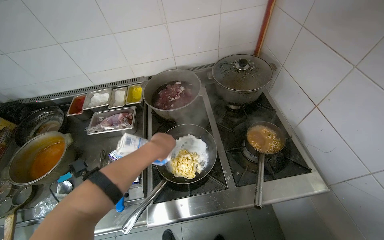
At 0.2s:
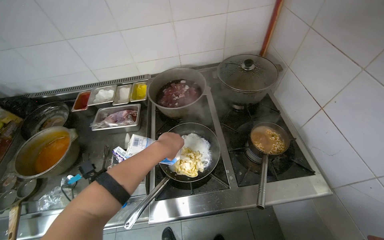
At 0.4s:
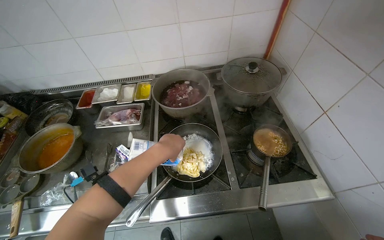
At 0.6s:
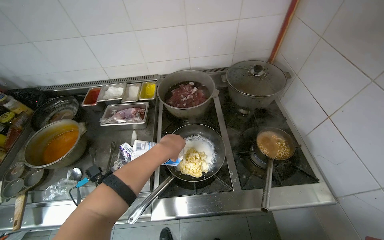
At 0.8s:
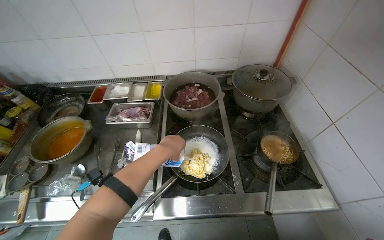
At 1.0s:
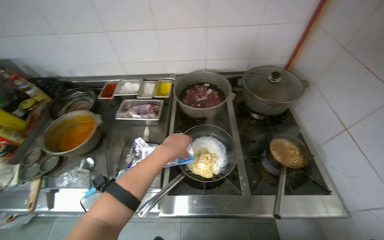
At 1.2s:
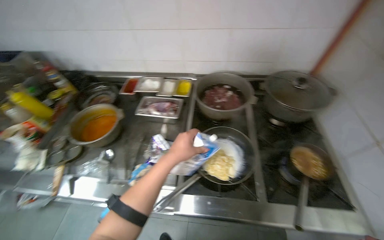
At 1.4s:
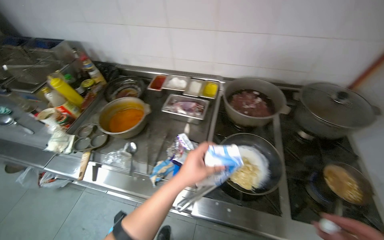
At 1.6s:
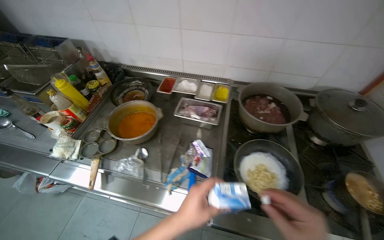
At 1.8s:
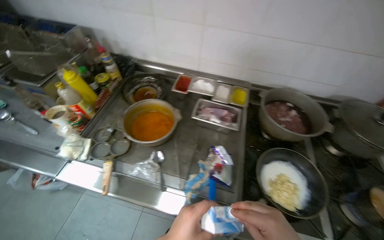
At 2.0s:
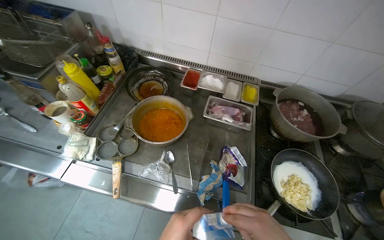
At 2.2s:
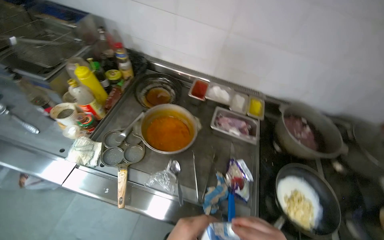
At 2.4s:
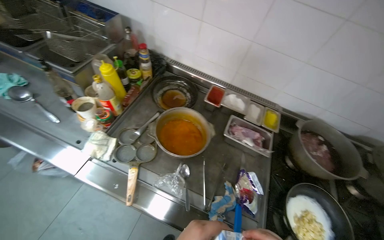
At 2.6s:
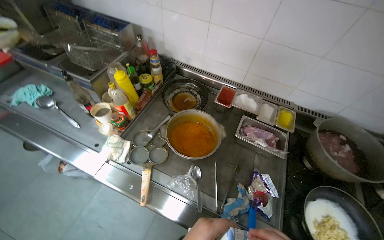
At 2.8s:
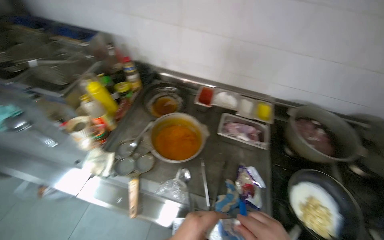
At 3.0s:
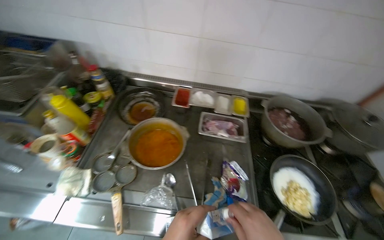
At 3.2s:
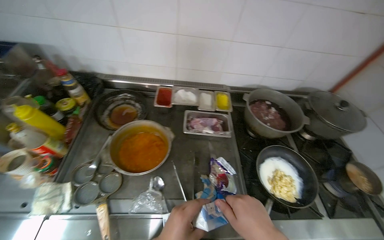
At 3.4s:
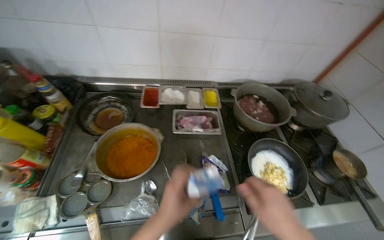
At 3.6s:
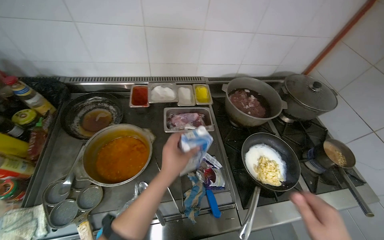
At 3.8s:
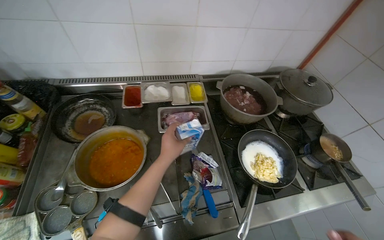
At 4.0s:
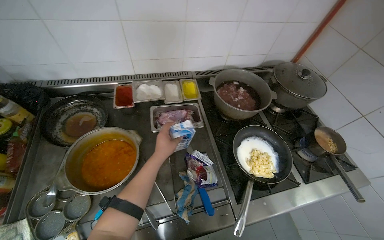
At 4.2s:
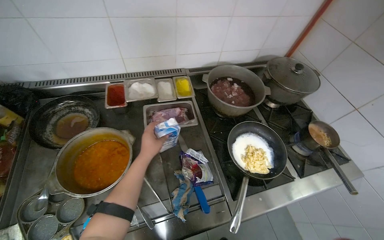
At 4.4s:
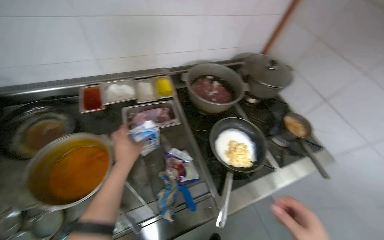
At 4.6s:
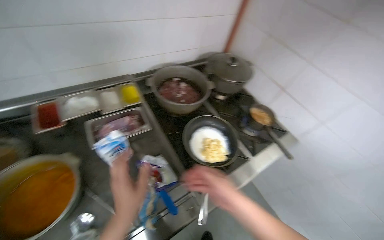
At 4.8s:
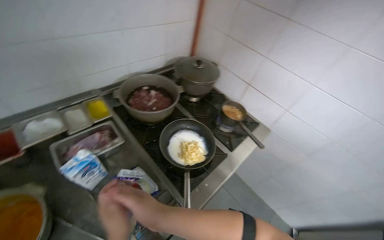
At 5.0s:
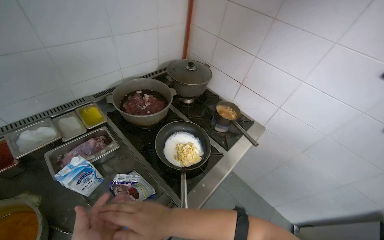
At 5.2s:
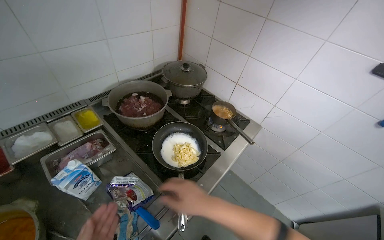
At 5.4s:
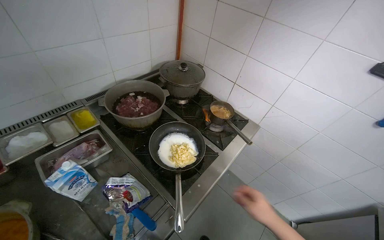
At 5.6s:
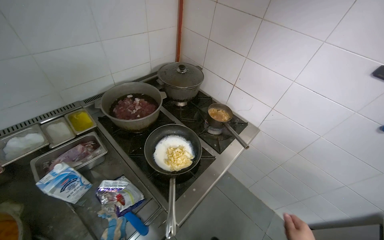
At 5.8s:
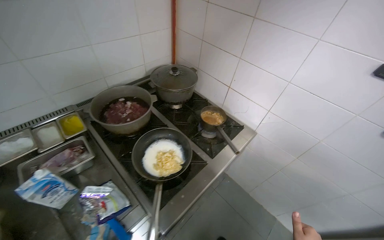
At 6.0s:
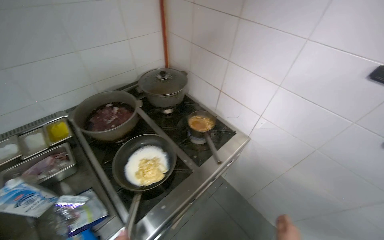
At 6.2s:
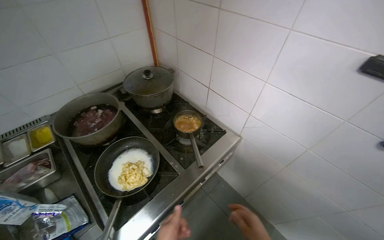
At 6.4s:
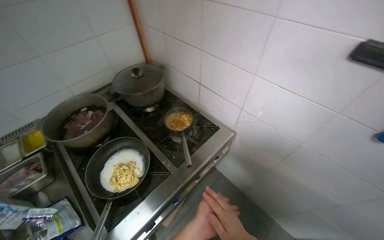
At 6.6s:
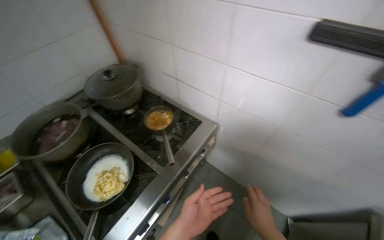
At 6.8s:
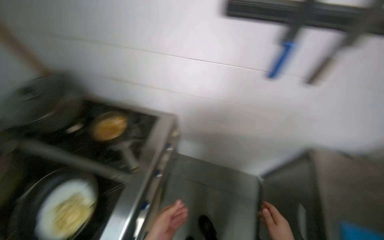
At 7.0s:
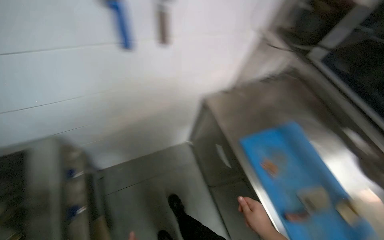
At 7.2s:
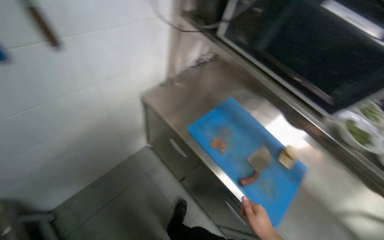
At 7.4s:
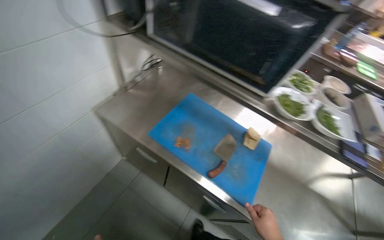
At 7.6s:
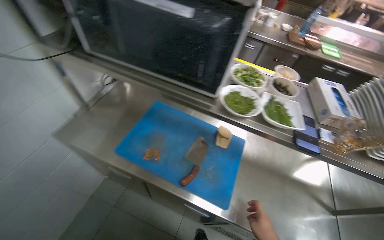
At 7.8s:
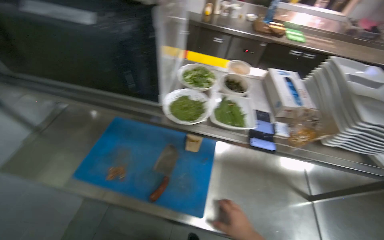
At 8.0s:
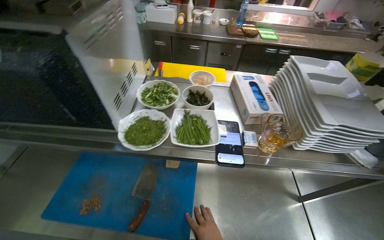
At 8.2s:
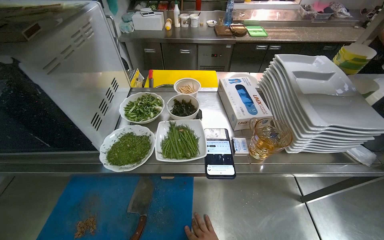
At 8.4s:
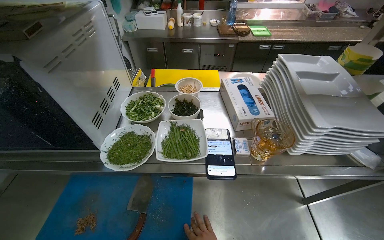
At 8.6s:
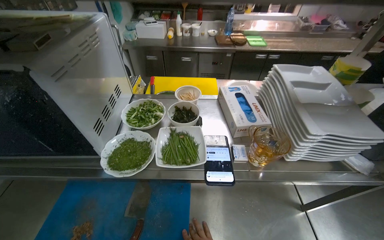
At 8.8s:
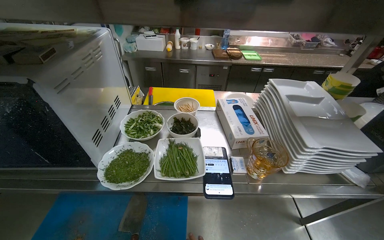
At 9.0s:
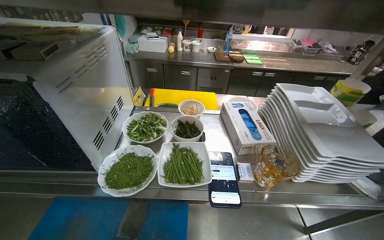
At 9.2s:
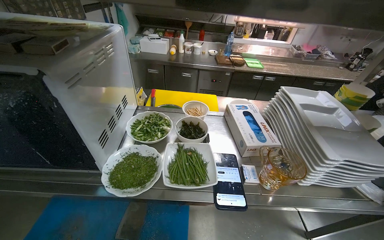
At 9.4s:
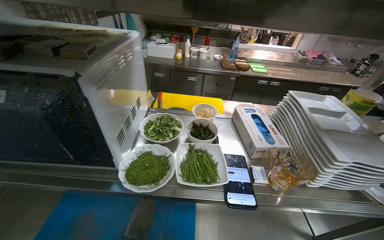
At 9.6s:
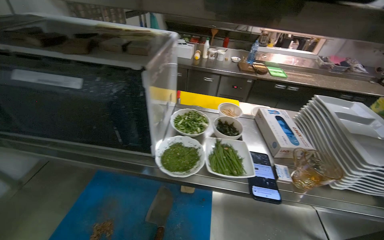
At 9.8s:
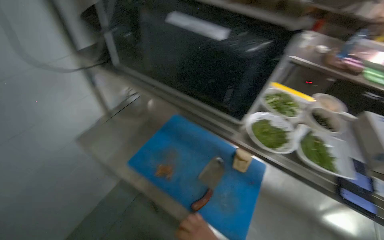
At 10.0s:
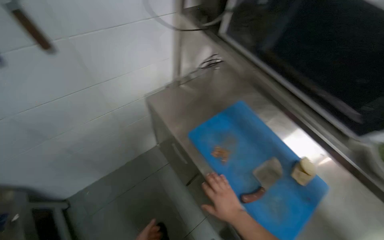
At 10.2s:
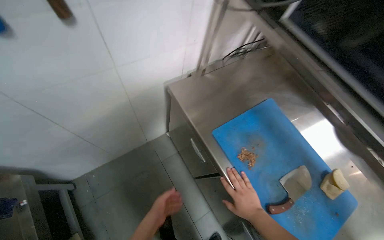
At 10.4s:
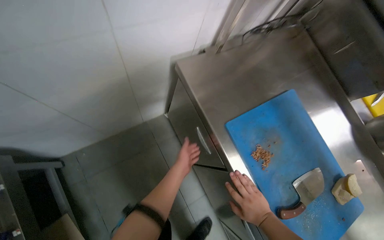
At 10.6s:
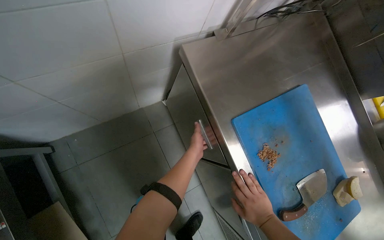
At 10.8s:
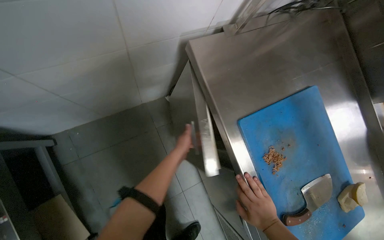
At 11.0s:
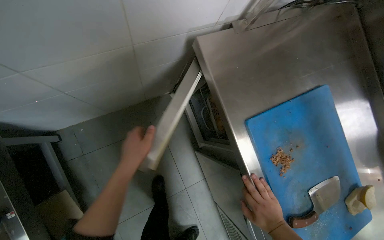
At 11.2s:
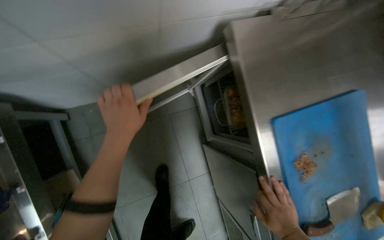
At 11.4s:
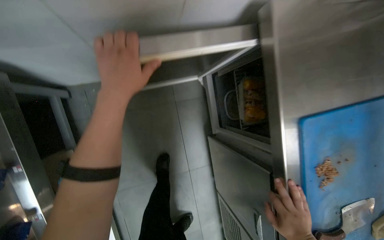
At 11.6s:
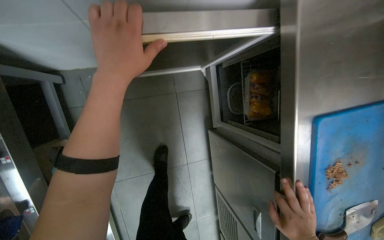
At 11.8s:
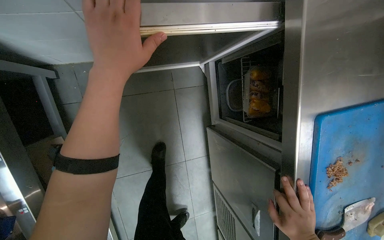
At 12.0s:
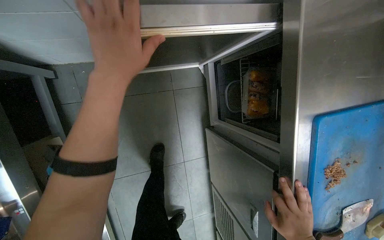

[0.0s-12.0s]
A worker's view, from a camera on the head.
Job: cooking food.
The whole recording: Cooking ingredients in pan. The worker retrieves ingredients, adds them to a frying pan on the stove, and stirs them while cooking.
0.0s to 1.6s: The left hand travels down the picture and nearer to the camera by about 20 cm.
3.0s to 4.4s: The wearer's head swings roughly 25 degrees to the right.
4.4s to 6.0s: The head travels some 40 cm.
6.0s to 7.6s: The camera travels roughly 60 cm. The wearer's head swings some 115 degrees to the right. The camera pitches downward, by roughly 15 degrees.
9.0s to 10.4s: The camera travels about 70 cm. The head rotates roughly 60 degrees to the left. The view tilts roughly 25 degrees downward.
10.4s to 12.0s: The wearer looks some 20 degrees further downward.

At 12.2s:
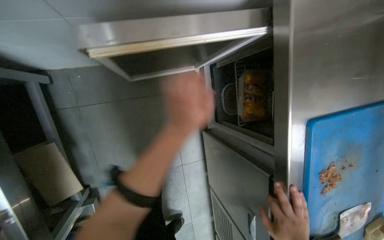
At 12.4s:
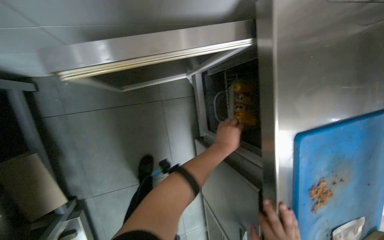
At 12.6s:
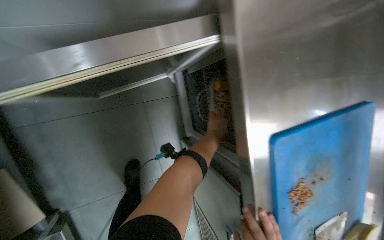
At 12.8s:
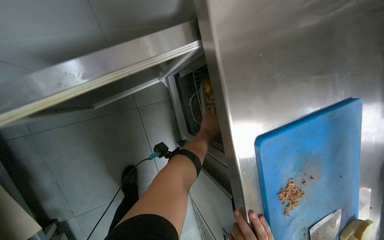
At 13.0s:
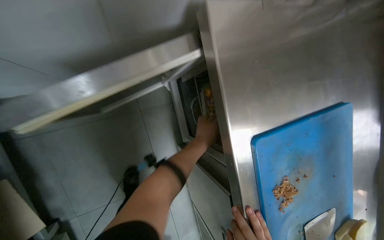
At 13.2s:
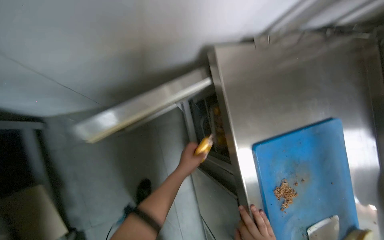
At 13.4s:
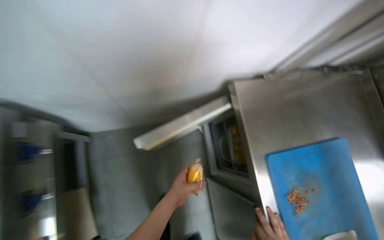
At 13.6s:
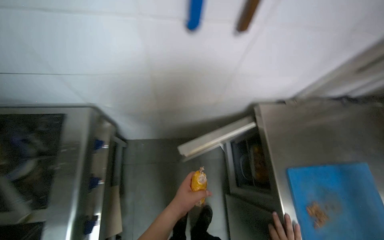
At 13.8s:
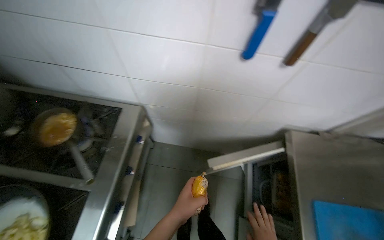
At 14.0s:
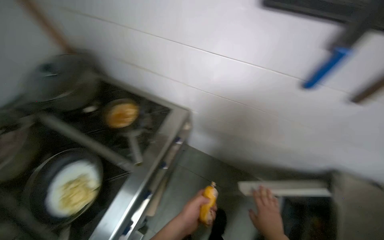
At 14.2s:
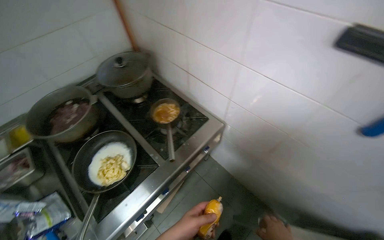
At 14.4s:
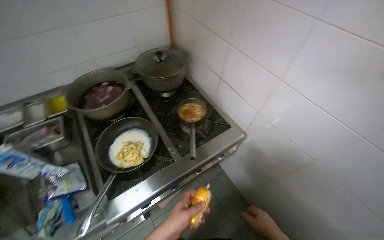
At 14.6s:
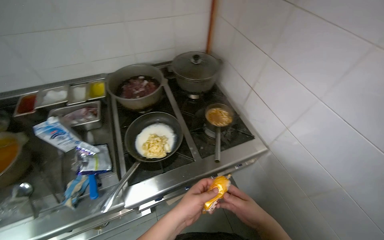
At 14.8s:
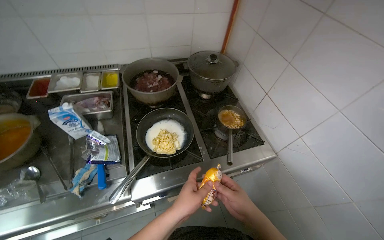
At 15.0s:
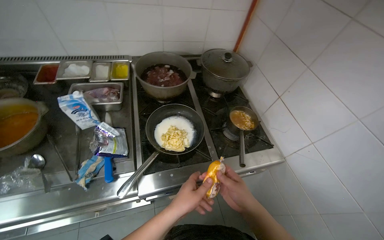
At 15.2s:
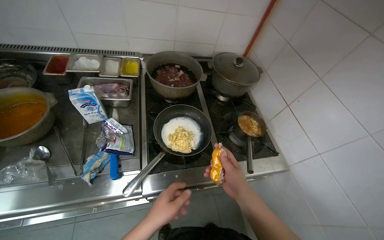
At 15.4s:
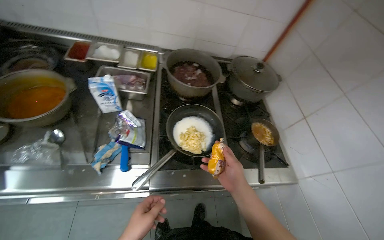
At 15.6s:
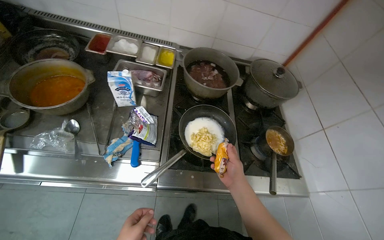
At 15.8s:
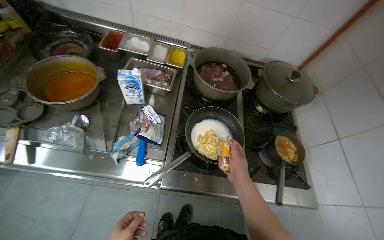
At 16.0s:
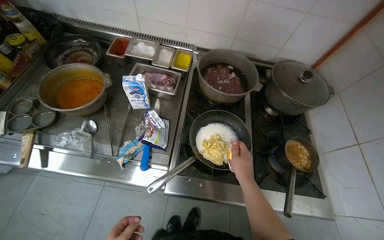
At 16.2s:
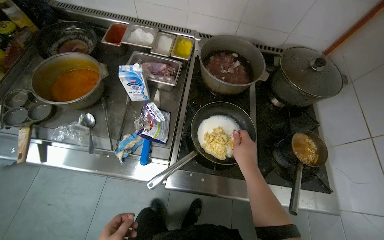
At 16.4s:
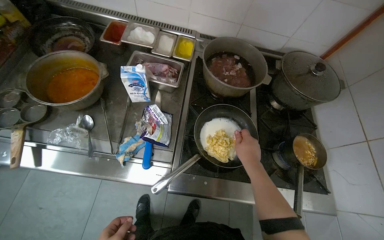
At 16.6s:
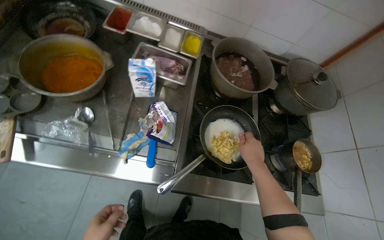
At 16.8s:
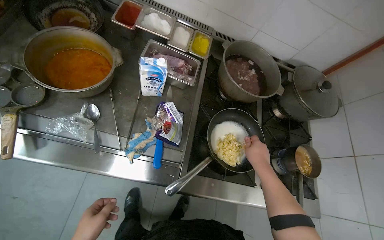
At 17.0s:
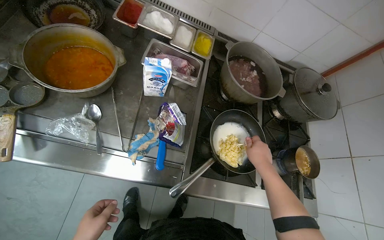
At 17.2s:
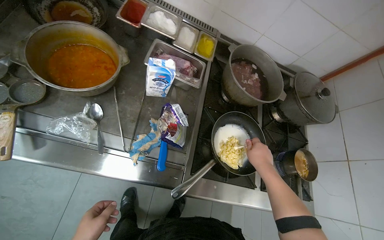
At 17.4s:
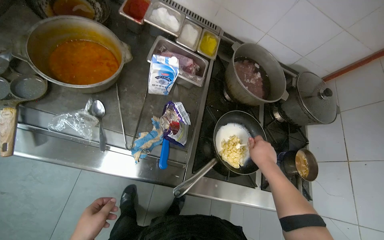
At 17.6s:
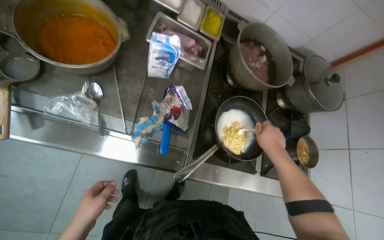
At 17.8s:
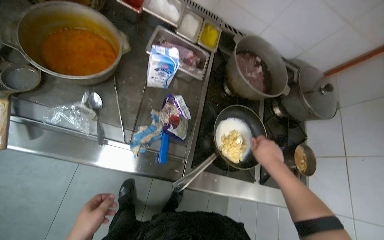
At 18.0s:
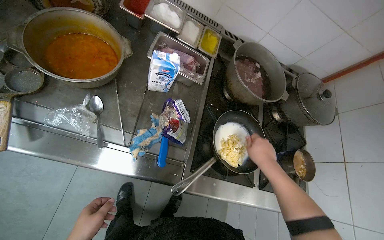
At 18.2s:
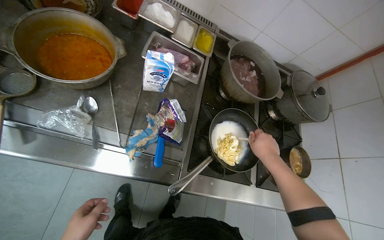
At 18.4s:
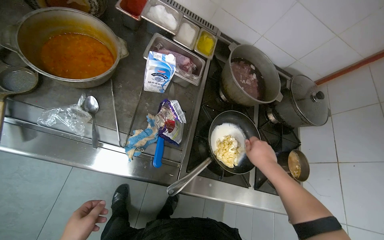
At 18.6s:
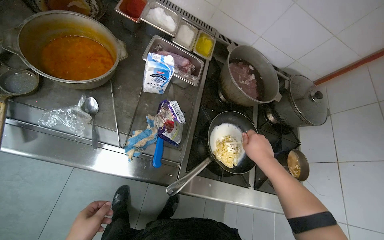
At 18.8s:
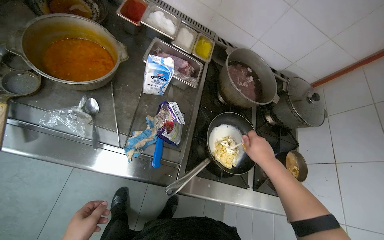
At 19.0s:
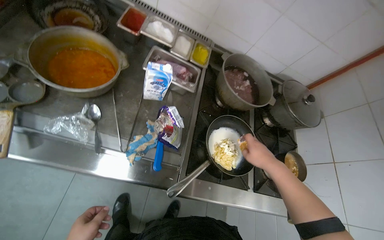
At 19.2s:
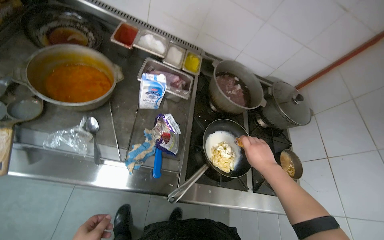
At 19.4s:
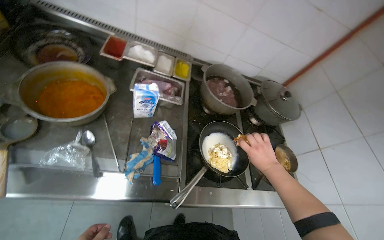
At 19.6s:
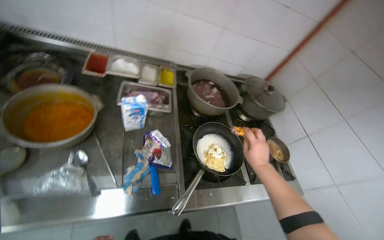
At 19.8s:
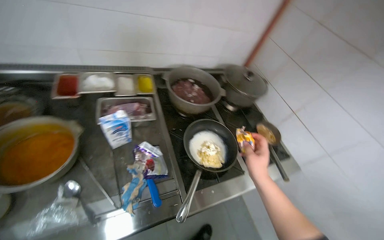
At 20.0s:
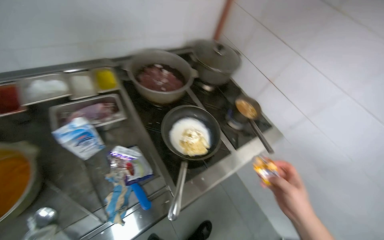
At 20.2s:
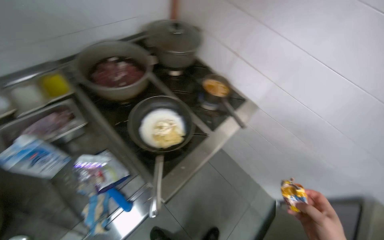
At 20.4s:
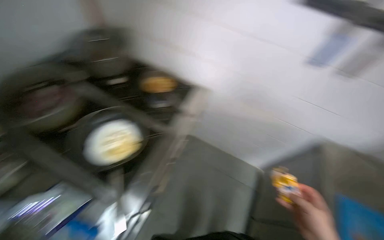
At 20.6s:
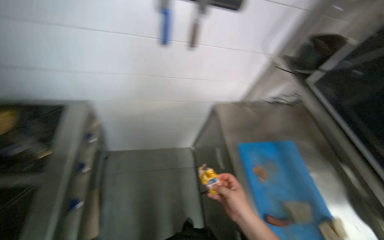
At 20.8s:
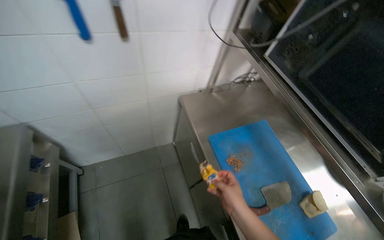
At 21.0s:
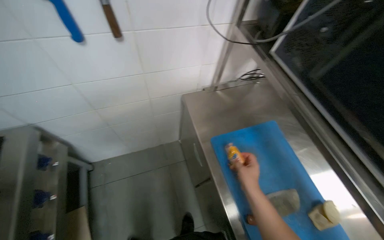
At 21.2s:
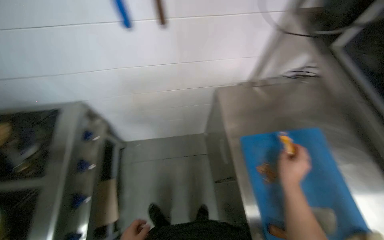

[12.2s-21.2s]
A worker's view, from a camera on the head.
Job: cooking food.
The whole recording: Cooking ingredients in pan. The worker retrieves ingredients, adds them to a frying pan on the stove, and stirs them while cooking.
12.2s to 13.8s: The camera is carried roughly 50 cm. The wearer looks approximately 25 degrees further to the left. The wearer looks approximately 35 degrees further upward.
13.8s to 15.2s: The head travels approximately 40 cm. The head rotates about 70 degrees to the left.
15.2s to 16.6s: The right hand travels up the picture by approximately 20 cm.
18.2s to 19.8s: The scene rotates counterclockwise by about 30 degrees.
19.8s to 21.2s: The wearer moves roughly 60 cm. The view tips downward by roughly 25 degrees. The scene turns about 45 degrees counterclockwise in the picture.
